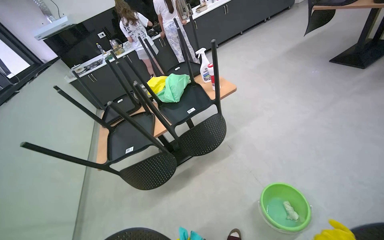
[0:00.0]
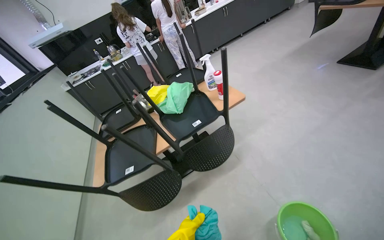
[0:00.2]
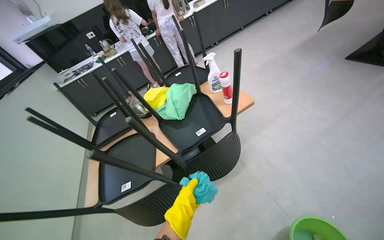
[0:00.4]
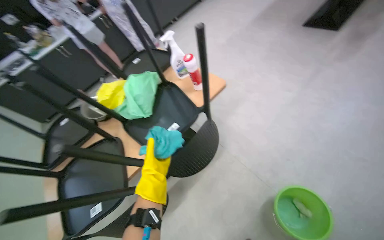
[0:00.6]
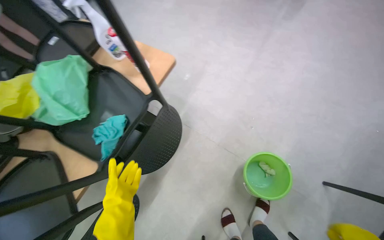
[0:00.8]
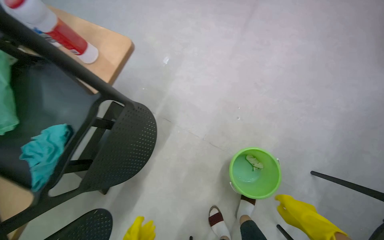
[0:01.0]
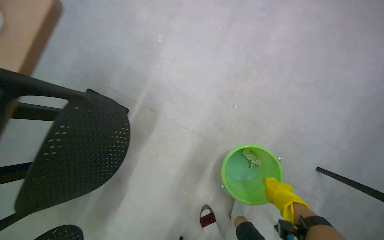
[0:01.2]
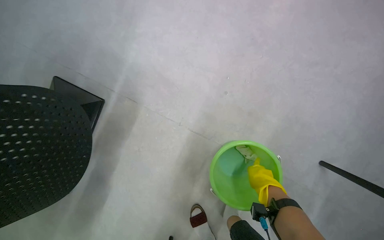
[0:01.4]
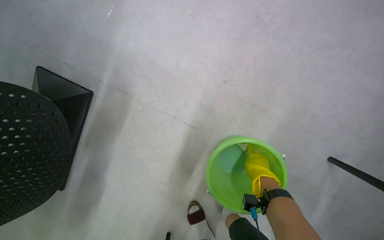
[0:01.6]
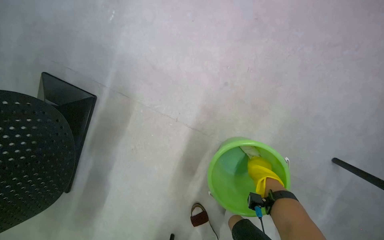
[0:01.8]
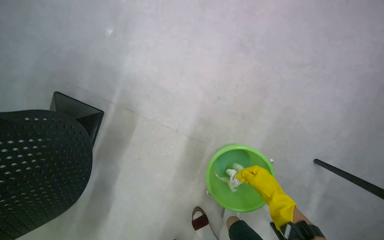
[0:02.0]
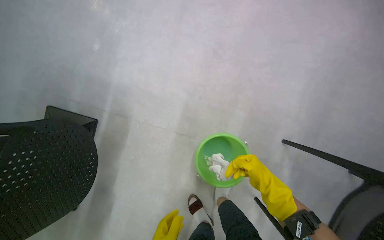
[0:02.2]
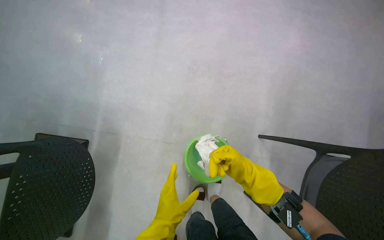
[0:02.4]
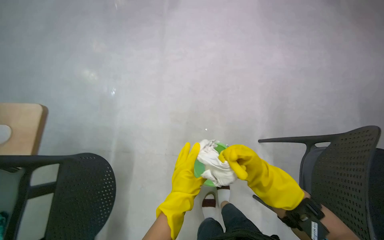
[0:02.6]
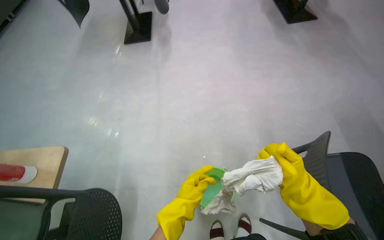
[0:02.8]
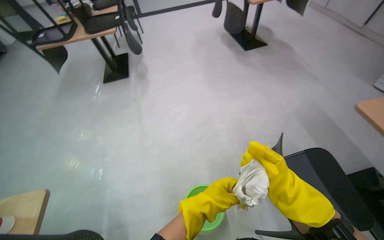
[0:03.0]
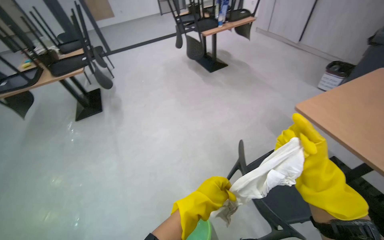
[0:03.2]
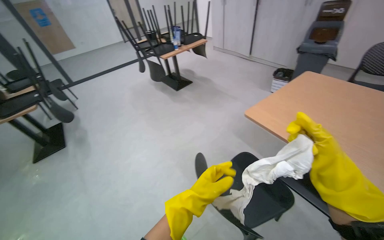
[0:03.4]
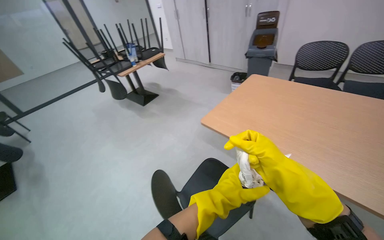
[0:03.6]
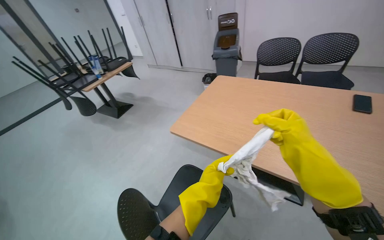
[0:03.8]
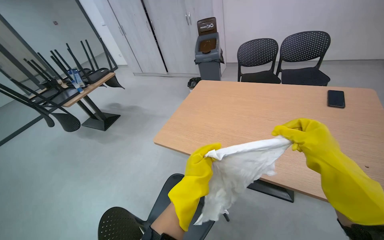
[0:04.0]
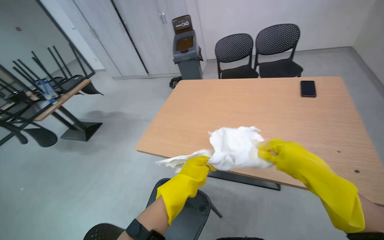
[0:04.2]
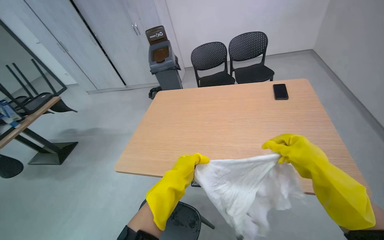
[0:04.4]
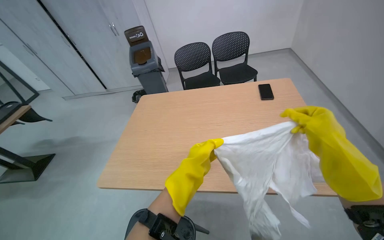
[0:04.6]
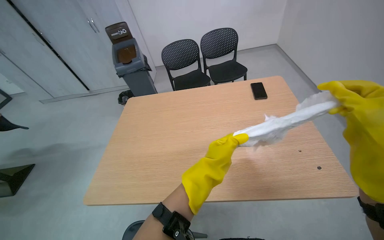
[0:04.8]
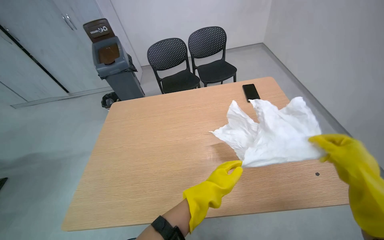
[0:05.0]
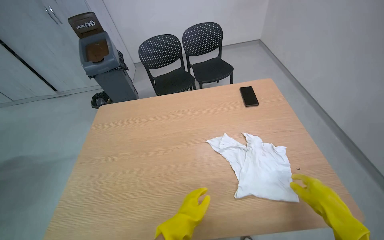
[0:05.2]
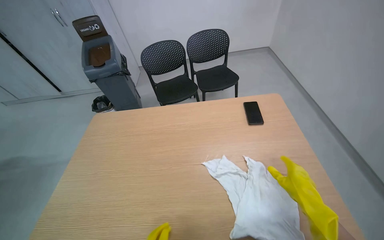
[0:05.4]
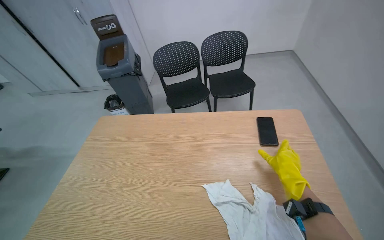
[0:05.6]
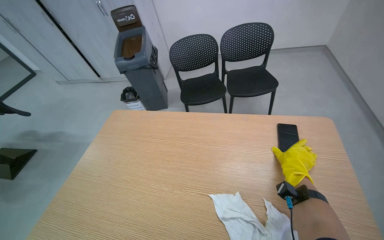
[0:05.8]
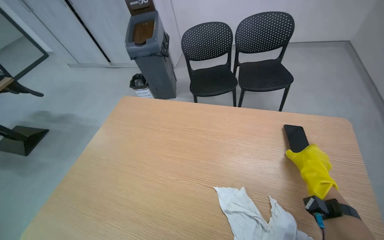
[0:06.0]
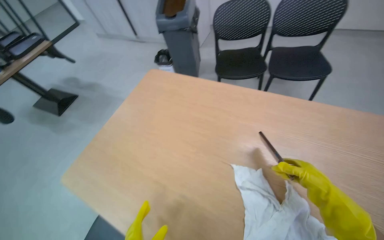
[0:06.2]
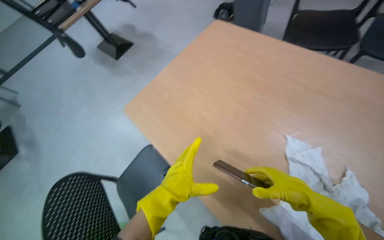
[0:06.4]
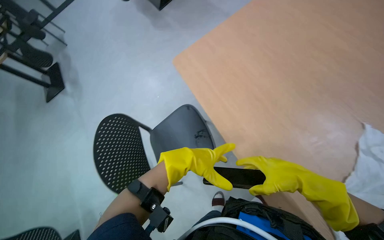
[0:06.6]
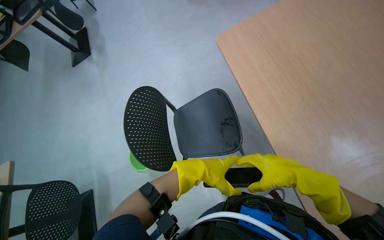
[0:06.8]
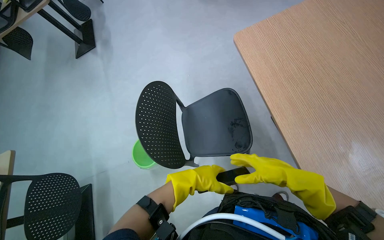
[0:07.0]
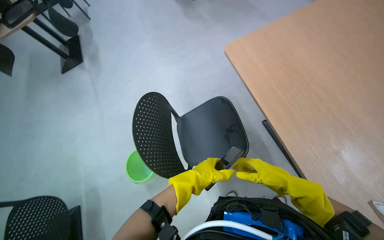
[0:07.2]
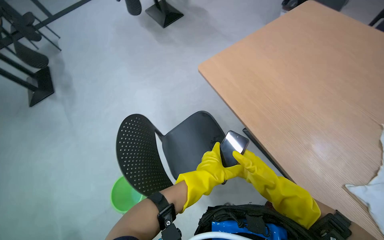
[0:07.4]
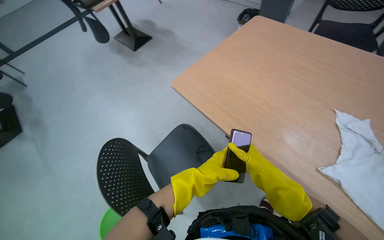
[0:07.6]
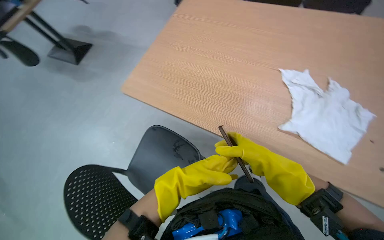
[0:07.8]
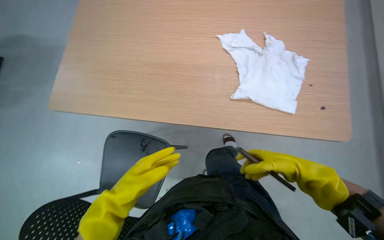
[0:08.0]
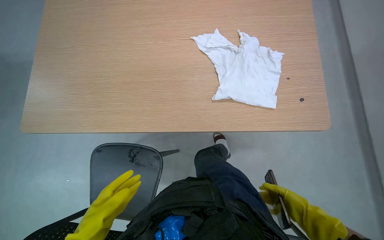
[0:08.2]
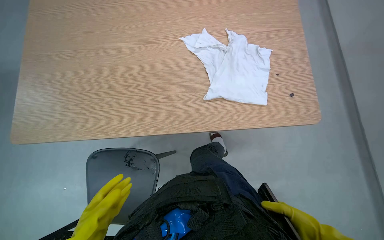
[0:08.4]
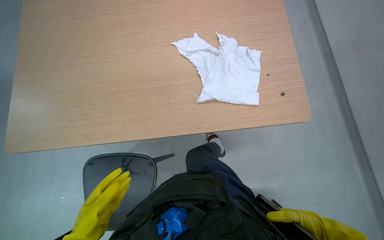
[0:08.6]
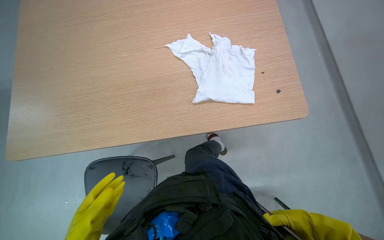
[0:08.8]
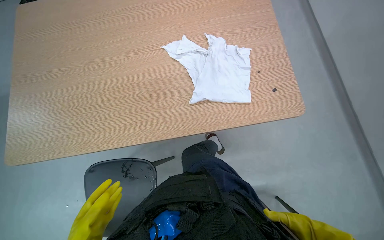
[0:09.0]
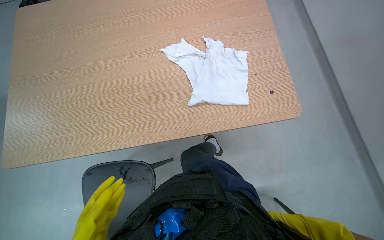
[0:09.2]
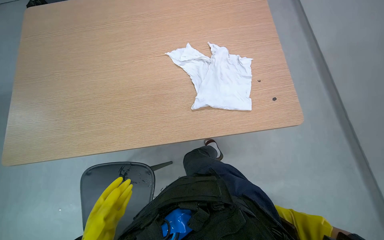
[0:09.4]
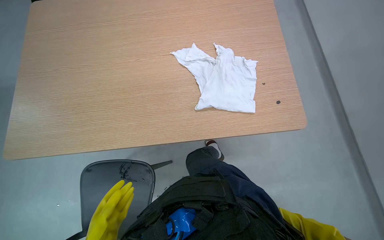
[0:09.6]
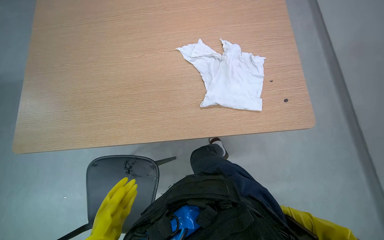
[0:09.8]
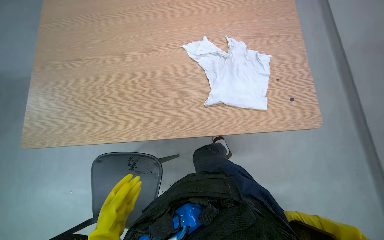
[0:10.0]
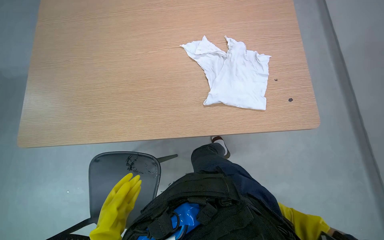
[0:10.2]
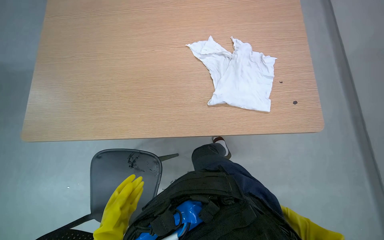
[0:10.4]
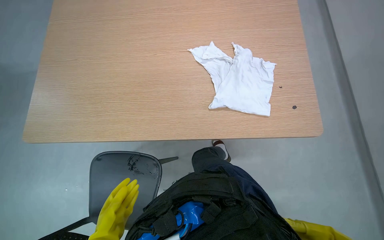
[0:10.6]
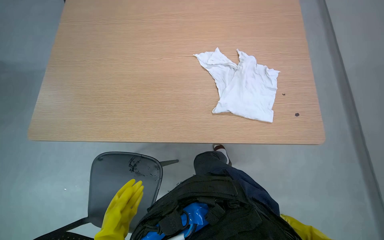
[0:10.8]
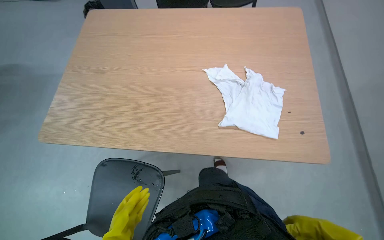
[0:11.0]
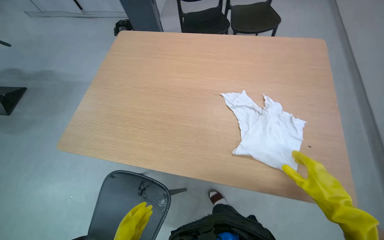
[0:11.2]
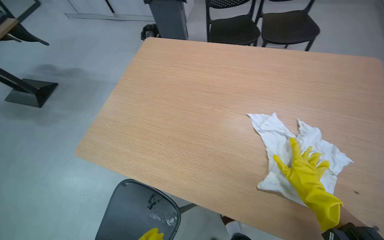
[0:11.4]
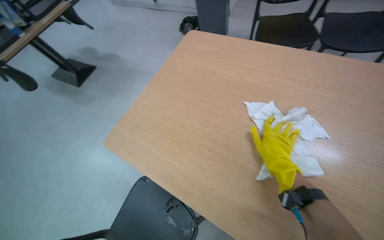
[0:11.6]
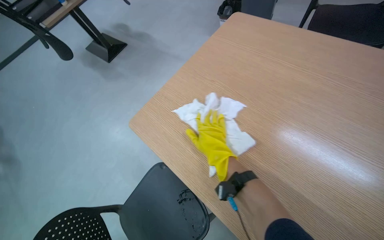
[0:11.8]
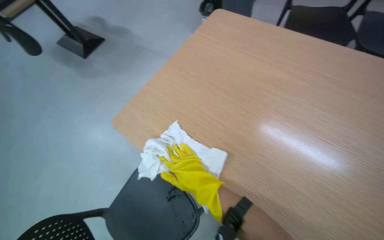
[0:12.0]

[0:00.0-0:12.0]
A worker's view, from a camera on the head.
Job: wiping surfaces.
The whole recording: Wiping furniture surfaces. The worker wipes down various furniture surfaces with a cloth.
0:00.0 to 0:01.6: The camera travels roughly 90 cm. The wearer looks approximately 40 degrees further to the right. The wearer looks roughly 40 degrees further downward.
0:01.6 to 0:03.0: The wearer moves about 70 cm. The view tips upward by approximately 40 degrees. The scene rotates counterclockwise by about 40 degrees.
0:03.0 to 0:04.4: The camera travels some 70 cm. The wearer looks some 65 degrees further to the right. The view tips upward by roughly 20 degrees.
0:04.4 to 0:06.0: The camera is carried about 60 cm.
0:06.0 to 0:07.6: The wearer moves roughly 50 cm. The head rotates about 30 degrees to the left. The camera pitches downward, by approximately 15 degrees.
0:07.6 to 0:09.0: The head turns to the right by approximately 60 degrees.
0:10.4 to 0:12.0: The head rotates about 40 degrees to the left.

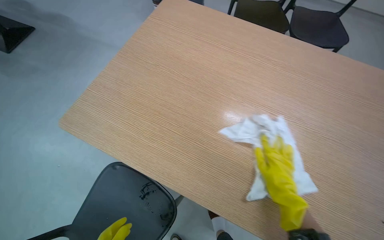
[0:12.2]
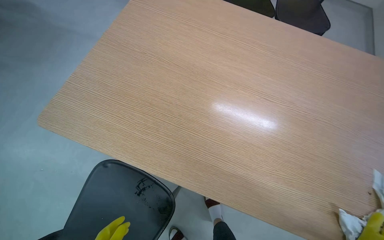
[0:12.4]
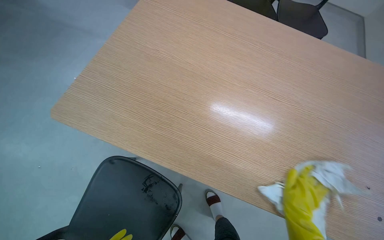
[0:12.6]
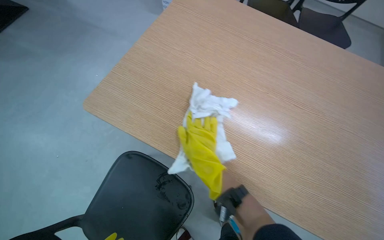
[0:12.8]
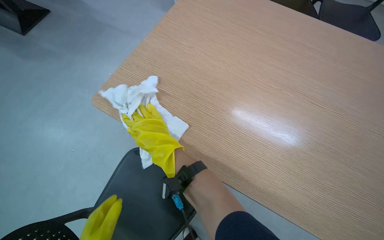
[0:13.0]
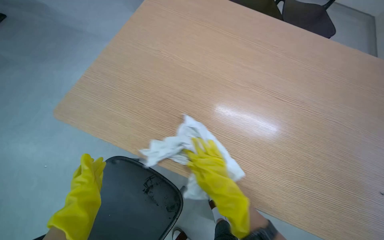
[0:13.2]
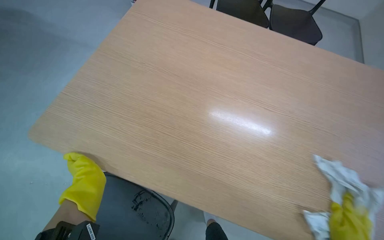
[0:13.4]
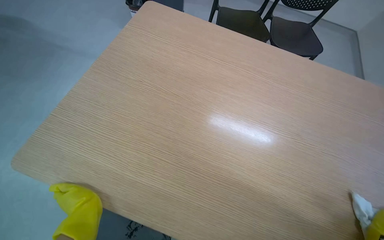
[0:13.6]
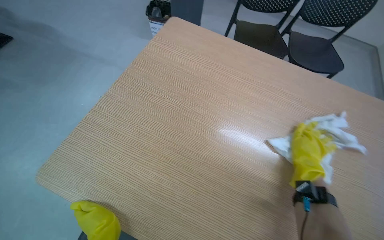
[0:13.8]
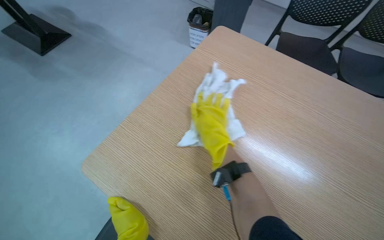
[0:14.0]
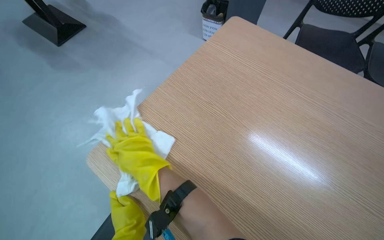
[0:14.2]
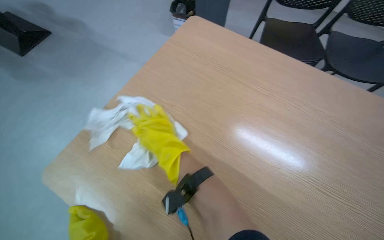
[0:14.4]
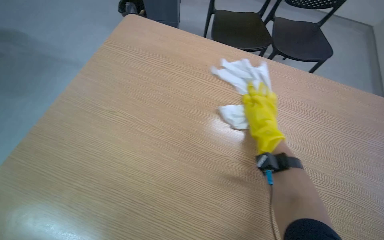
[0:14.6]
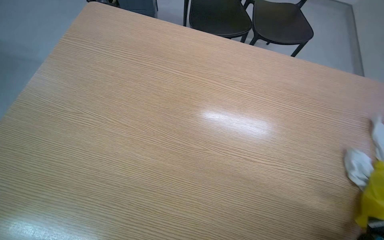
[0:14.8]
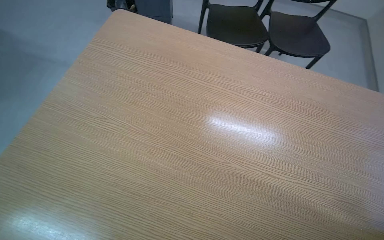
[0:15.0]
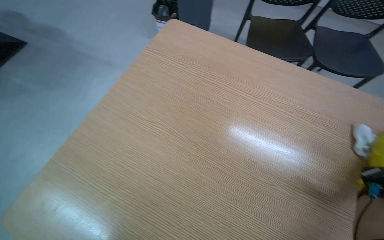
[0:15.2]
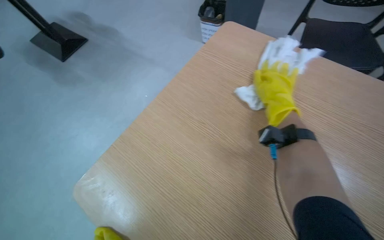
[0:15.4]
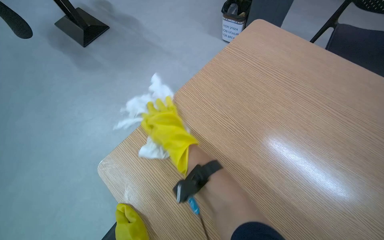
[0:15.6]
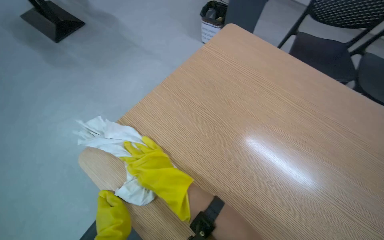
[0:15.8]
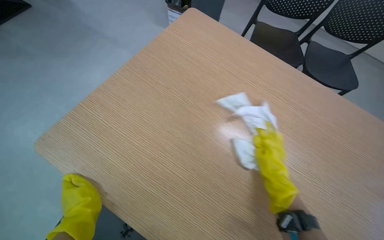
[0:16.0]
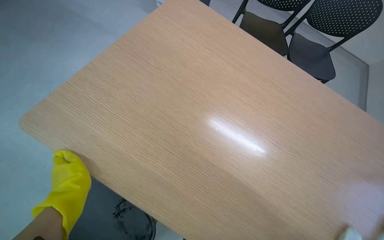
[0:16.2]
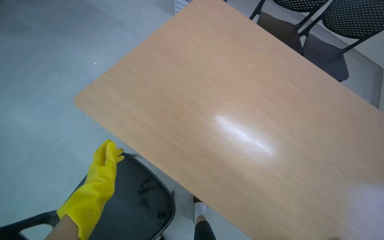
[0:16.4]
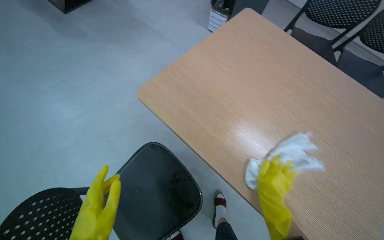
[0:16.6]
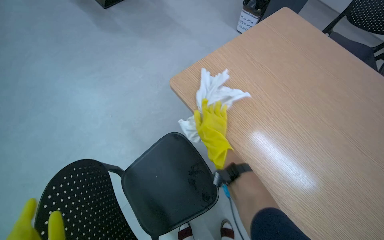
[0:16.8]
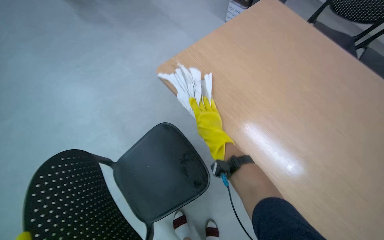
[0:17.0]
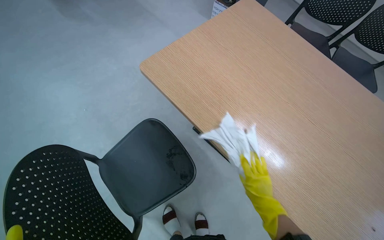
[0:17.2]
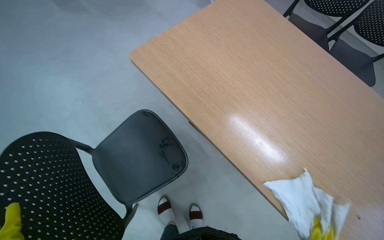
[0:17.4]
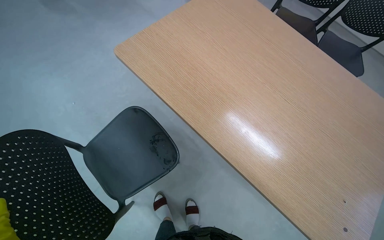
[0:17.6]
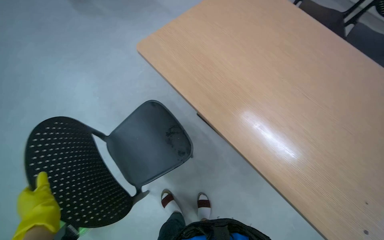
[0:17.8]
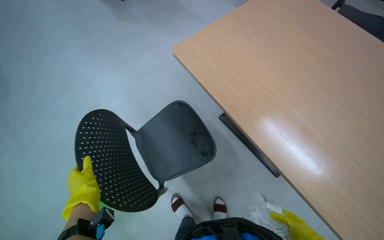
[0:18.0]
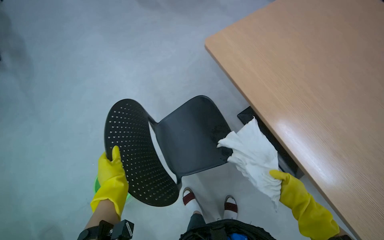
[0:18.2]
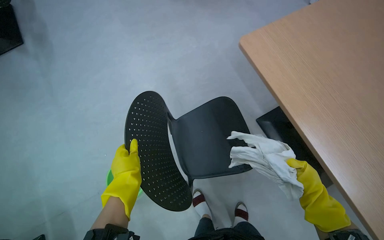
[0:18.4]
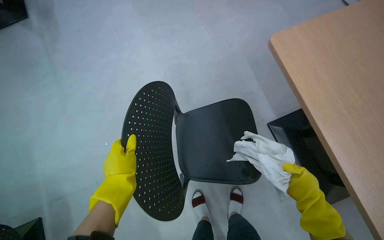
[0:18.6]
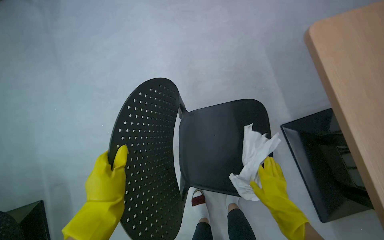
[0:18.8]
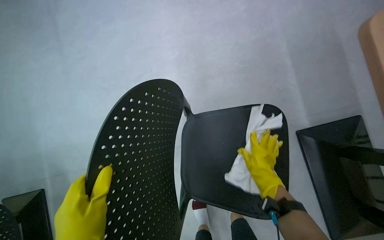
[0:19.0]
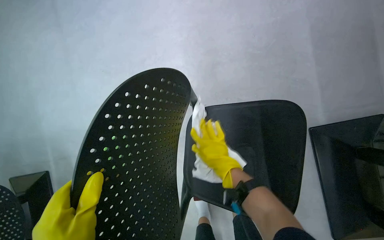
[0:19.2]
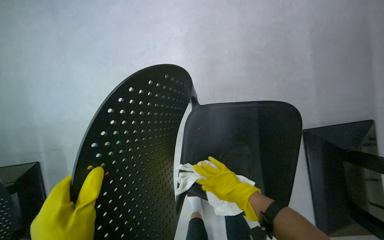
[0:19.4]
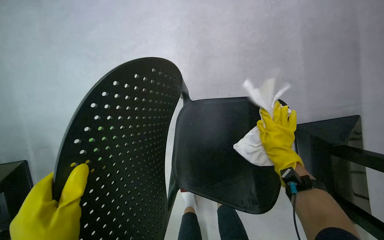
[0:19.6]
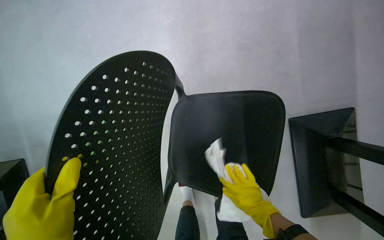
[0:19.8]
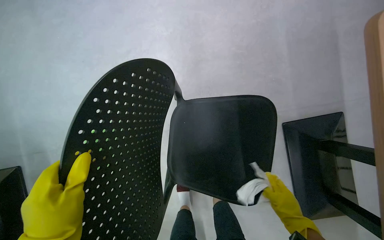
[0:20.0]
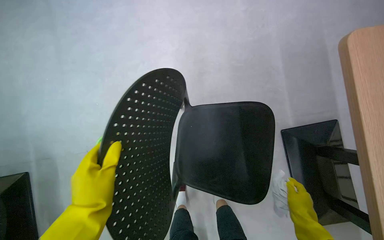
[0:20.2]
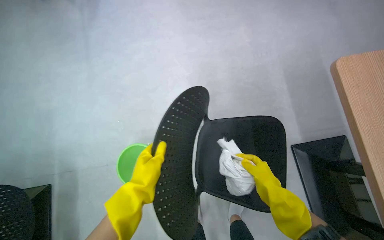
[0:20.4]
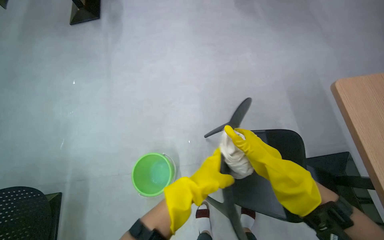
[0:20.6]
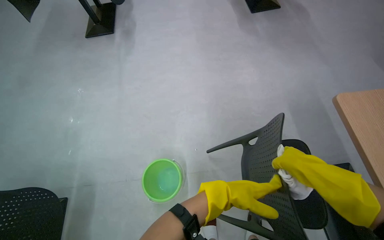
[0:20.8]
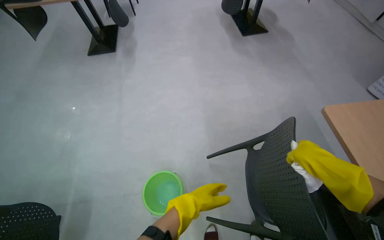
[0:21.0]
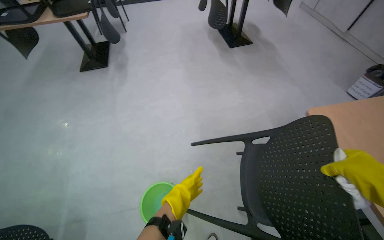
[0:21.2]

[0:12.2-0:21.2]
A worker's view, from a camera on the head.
Job: wiping surfaces.
The whole recording: Wiping furniture surfaces. The worker wipes down various furniture surfaces with a cloth.
0:15.2 to 0:16.6: The camera is carried about 50 cm.
0:18.2 to 0:19.8: The view tilts about 20 degrees downward.
0:19.8 to 0:21.2: The camera travels some 60 cm. The view tilts roughly 35 degrees upward.
